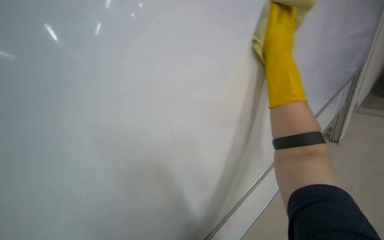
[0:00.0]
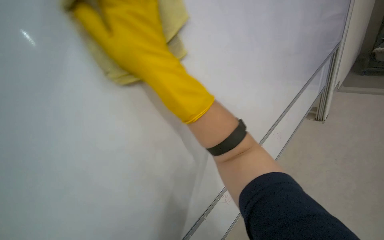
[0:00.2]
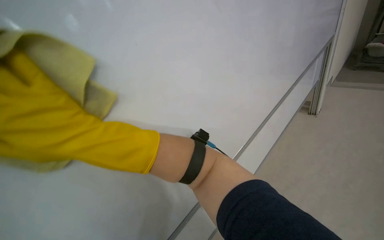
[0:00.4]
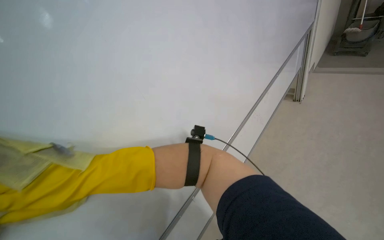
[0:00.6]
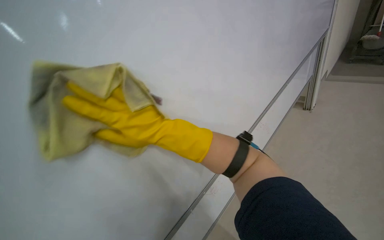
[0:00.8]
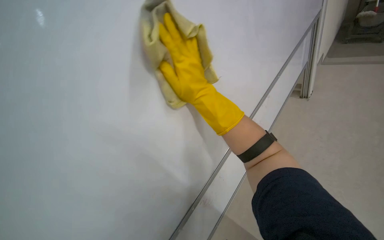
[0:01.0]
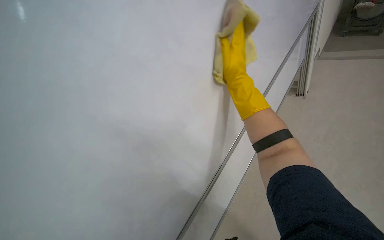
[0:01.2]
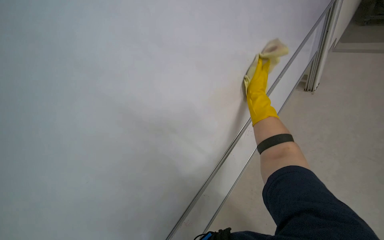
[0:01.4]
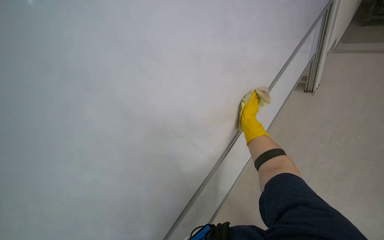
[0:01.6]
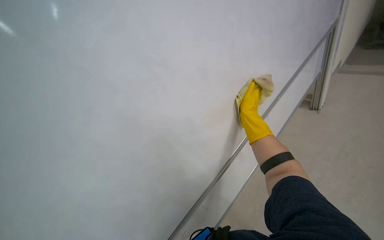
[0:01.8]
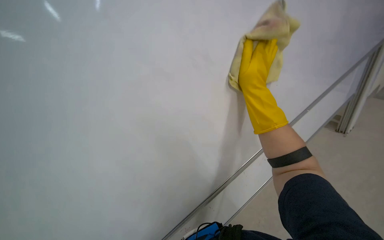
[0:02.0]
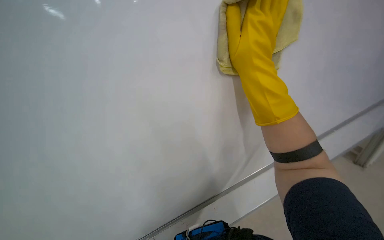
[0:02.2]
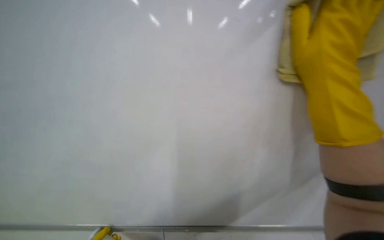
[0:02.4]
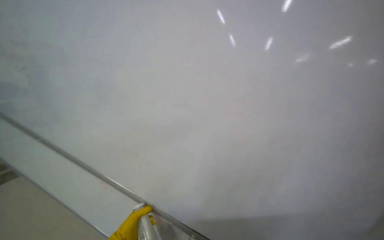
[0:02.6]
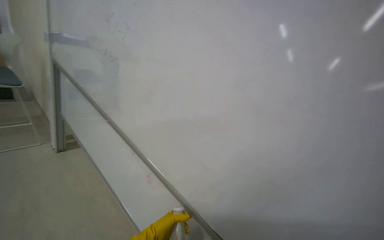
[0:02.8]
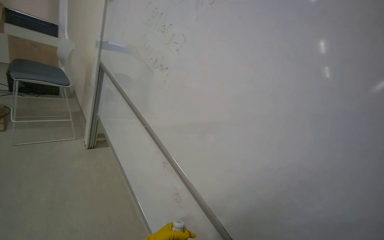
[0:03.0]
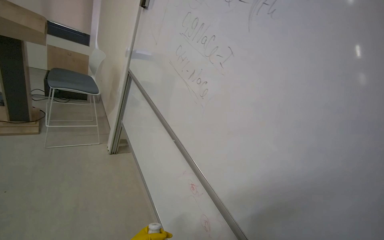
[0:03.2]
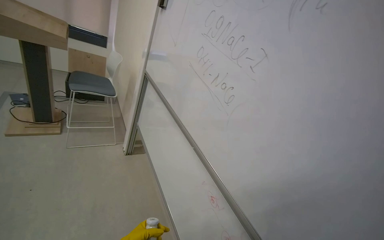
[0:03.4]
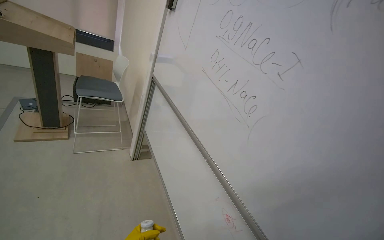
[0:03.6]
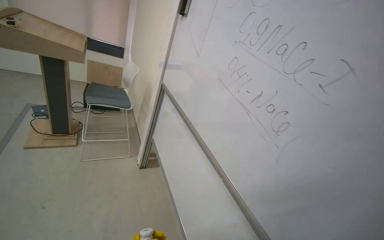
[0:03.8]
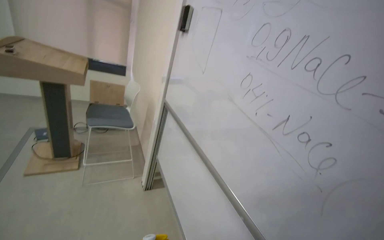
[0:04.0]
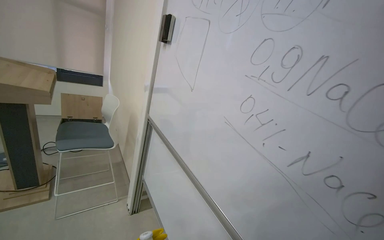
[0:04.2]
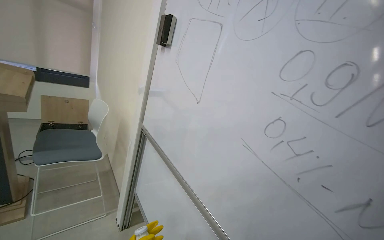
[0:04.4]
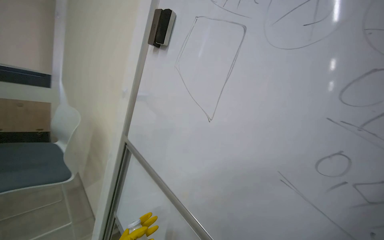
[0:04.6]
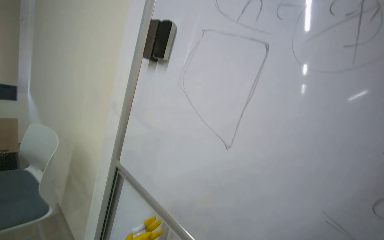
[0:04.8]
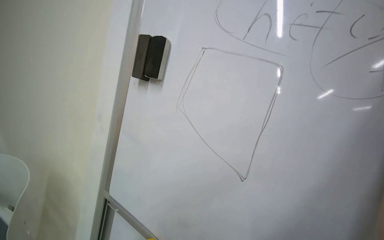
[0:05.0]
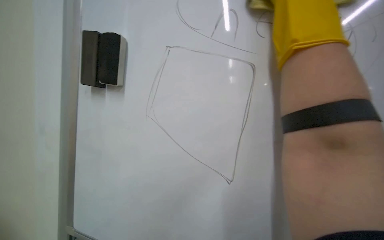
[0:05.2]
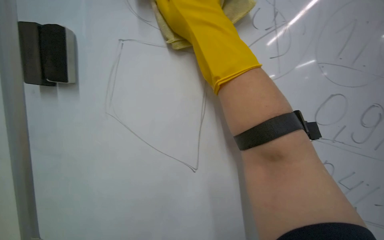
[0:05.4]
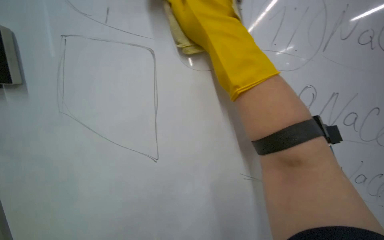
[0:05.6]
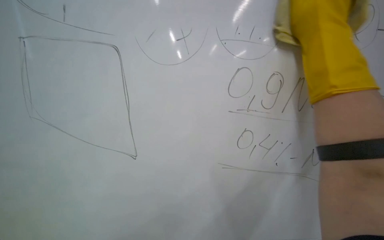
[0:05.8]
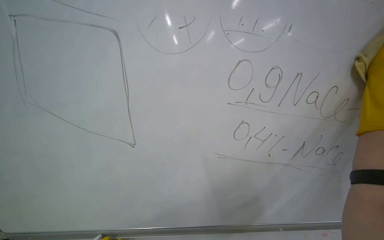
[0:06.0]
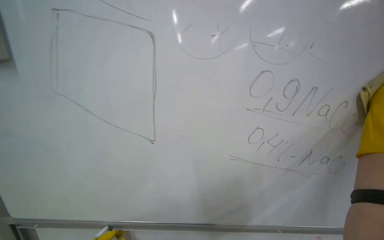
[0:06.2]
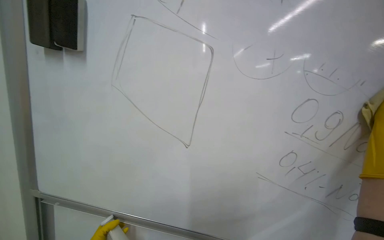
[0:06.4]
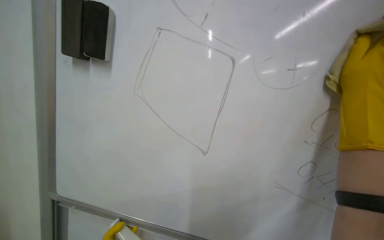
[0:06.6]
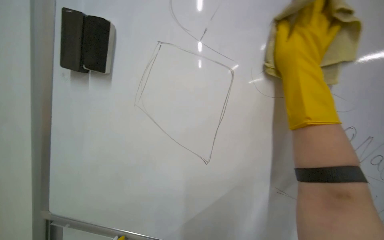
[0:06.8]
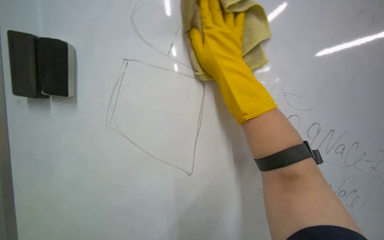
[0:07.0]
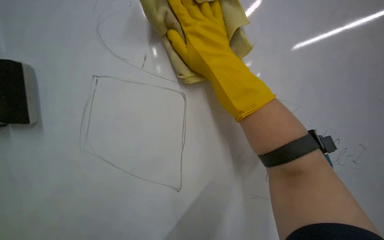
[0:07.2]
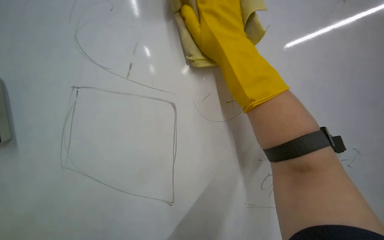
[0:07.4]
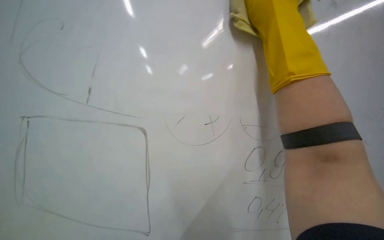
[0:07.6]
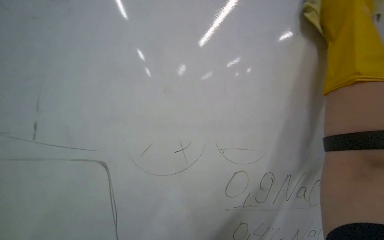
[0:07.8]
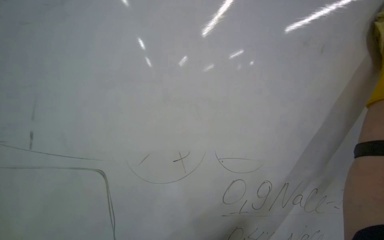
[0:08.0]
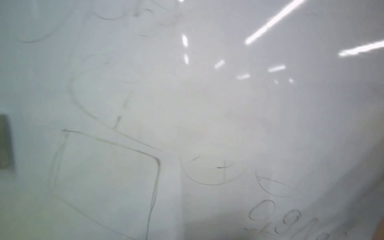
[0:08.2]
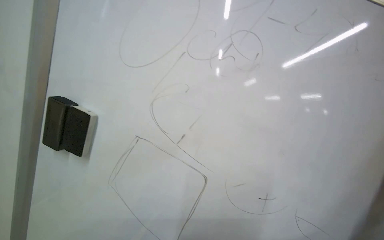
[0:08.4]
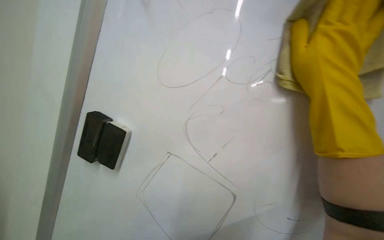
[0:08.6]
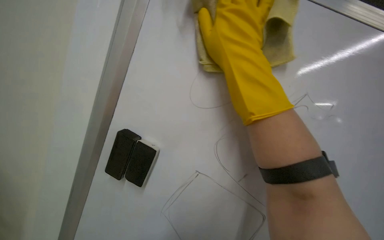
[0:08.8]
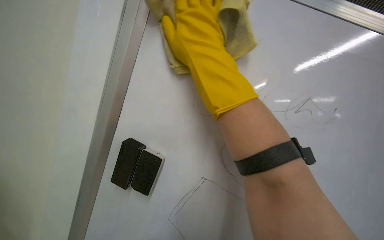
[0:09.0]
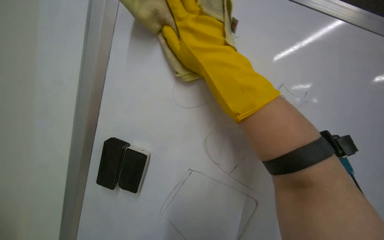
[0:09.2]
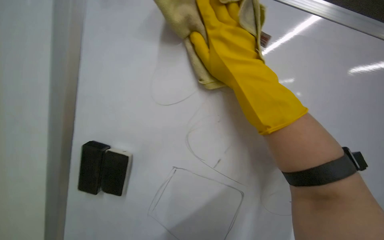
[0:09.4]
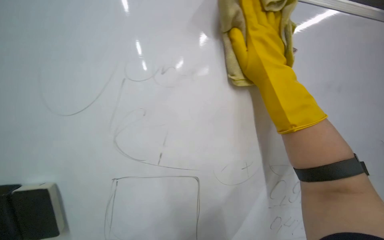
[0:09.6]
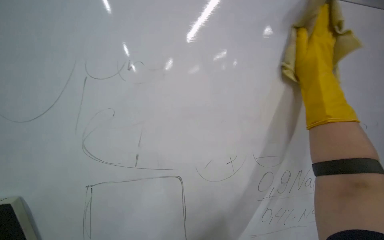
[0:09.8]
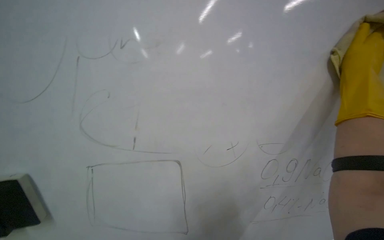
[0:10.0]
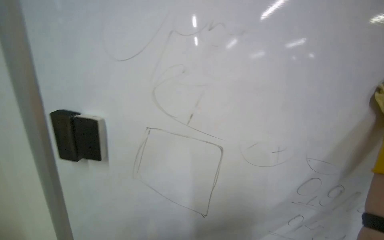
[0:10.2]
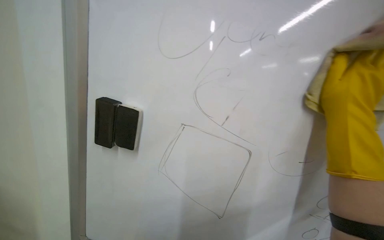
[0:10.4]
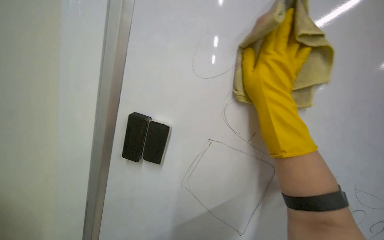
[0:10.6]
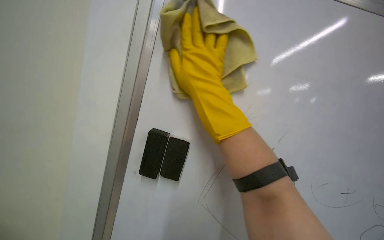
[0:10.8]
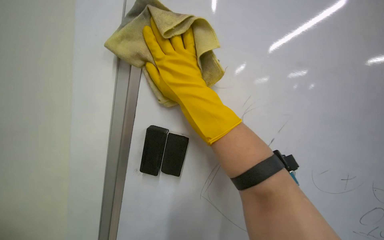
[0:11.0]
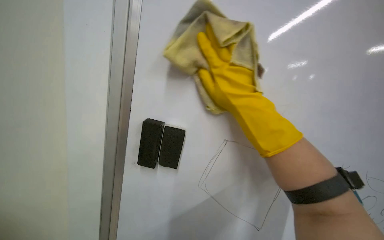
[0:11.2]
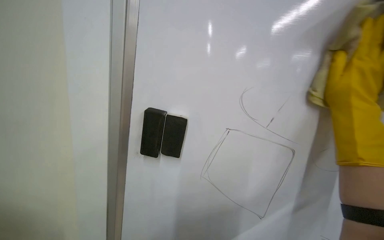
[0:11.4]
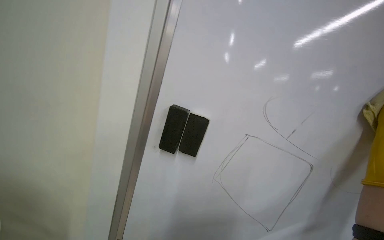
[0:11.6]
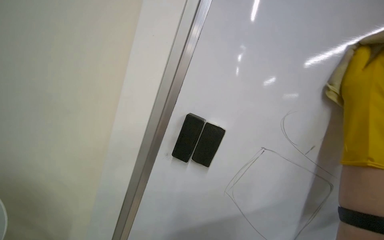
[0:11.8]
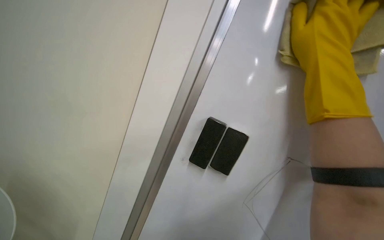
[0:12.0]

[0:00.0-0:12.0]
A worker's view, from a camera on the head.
Job: wiping surfaces.
The whole recording: Cleaning whiteboard. The worker cleans a large white board with a yellow cloth while wearing gloves.
0:01.6 to 0:03.0: The wearer looks roughly 45 degrees further to the left. The camera pitches upward, by roughly 15 degrees.
0:03.0 to 0:04.4: The camera travels about 80 cm.
0:04.4 to 0:06.0: The head turns to the right by about 50 degrees.
0:10.4 to 0:12.0: The camera sweeps to the left, by roughly 30 degrees.

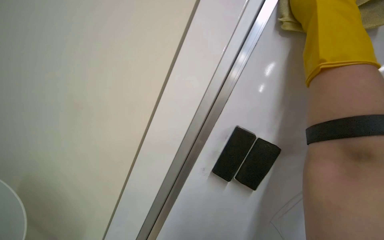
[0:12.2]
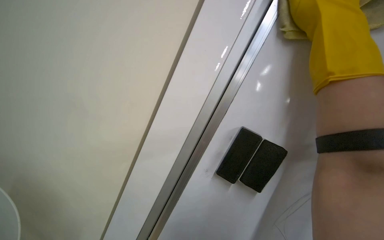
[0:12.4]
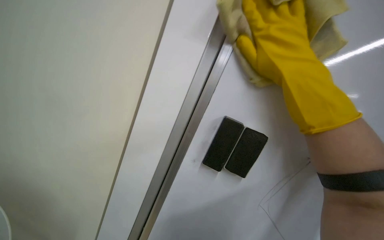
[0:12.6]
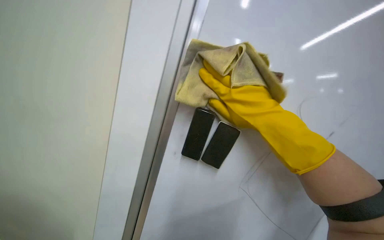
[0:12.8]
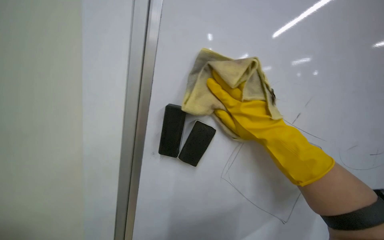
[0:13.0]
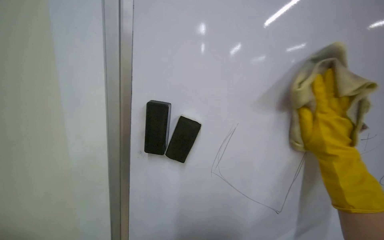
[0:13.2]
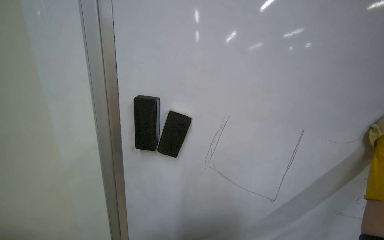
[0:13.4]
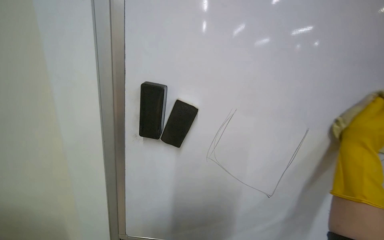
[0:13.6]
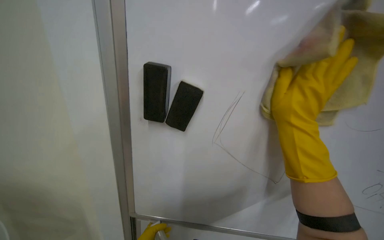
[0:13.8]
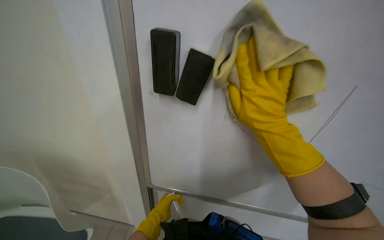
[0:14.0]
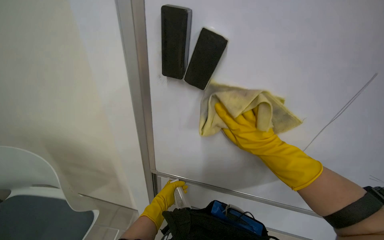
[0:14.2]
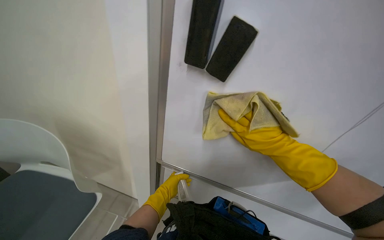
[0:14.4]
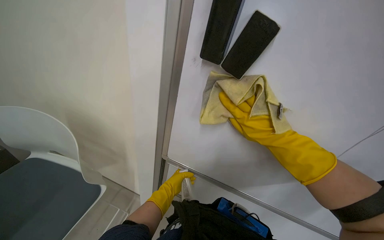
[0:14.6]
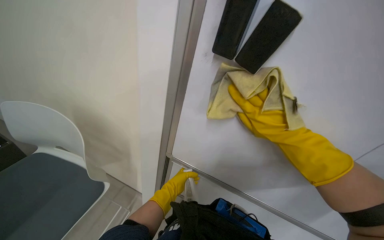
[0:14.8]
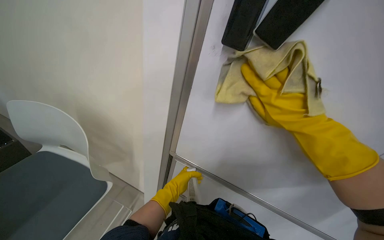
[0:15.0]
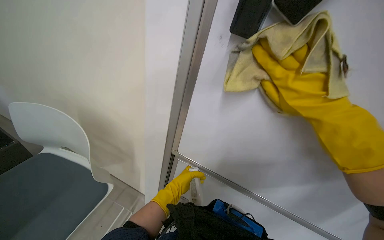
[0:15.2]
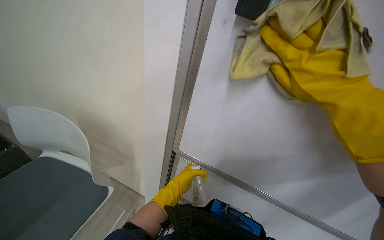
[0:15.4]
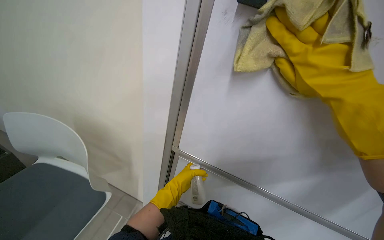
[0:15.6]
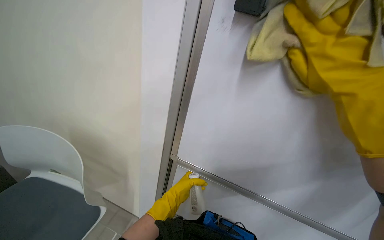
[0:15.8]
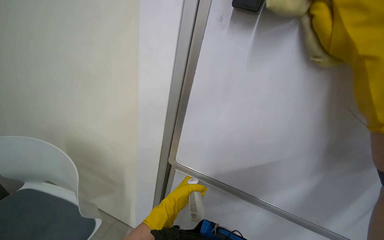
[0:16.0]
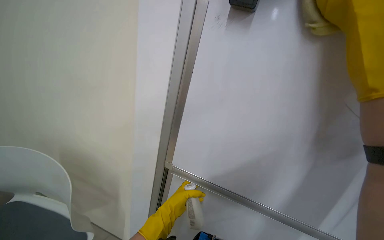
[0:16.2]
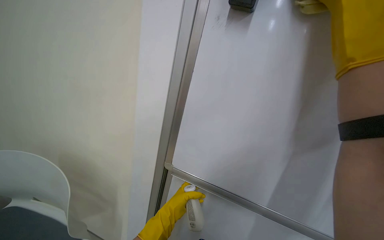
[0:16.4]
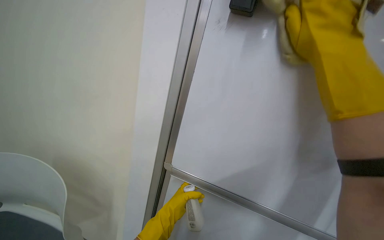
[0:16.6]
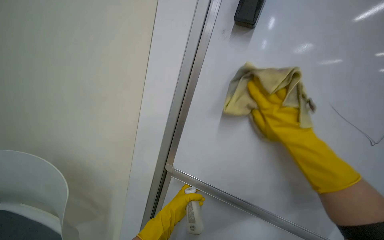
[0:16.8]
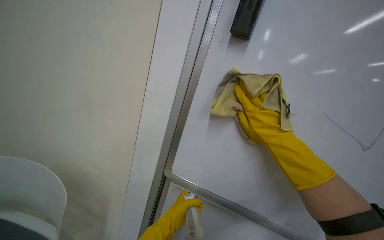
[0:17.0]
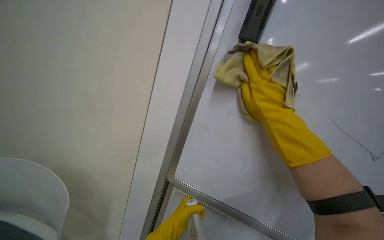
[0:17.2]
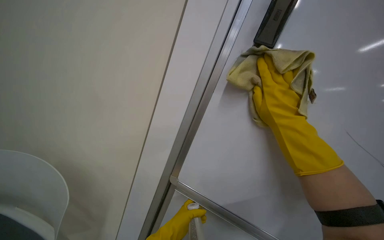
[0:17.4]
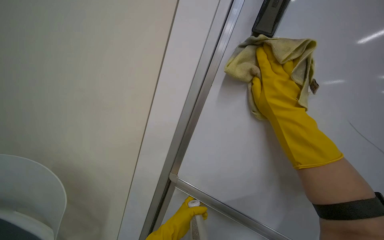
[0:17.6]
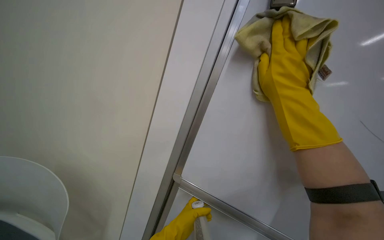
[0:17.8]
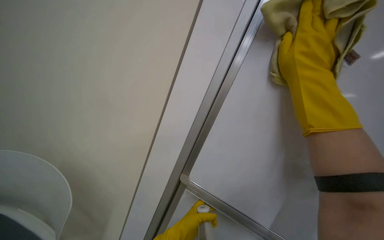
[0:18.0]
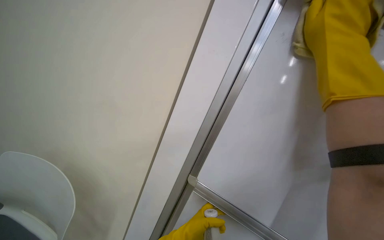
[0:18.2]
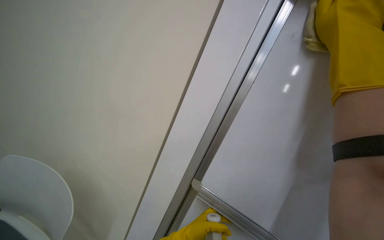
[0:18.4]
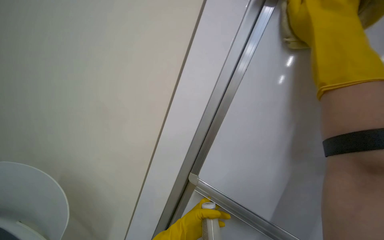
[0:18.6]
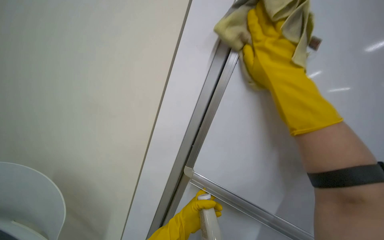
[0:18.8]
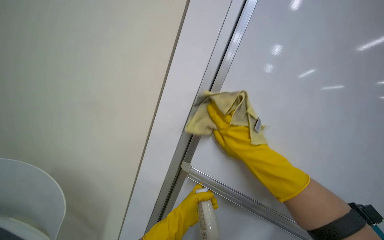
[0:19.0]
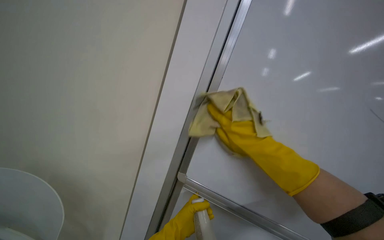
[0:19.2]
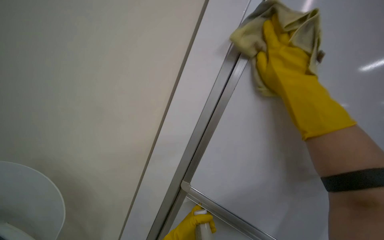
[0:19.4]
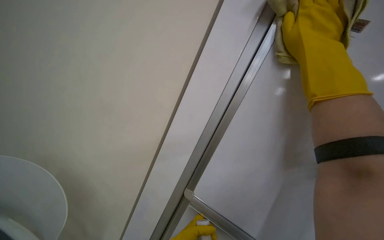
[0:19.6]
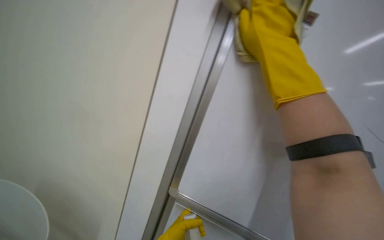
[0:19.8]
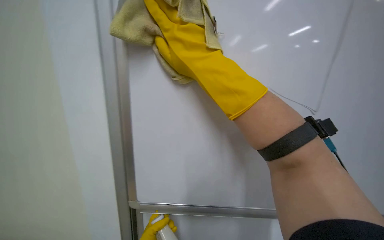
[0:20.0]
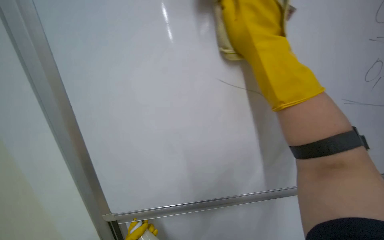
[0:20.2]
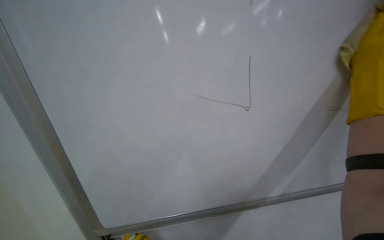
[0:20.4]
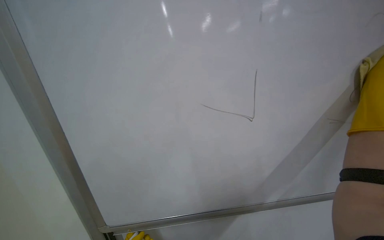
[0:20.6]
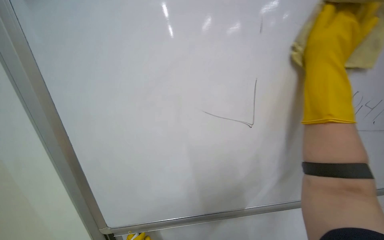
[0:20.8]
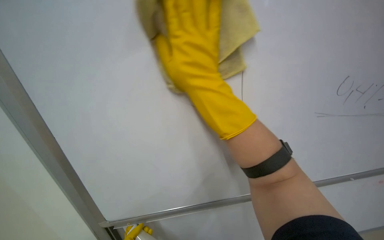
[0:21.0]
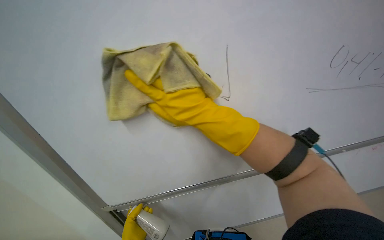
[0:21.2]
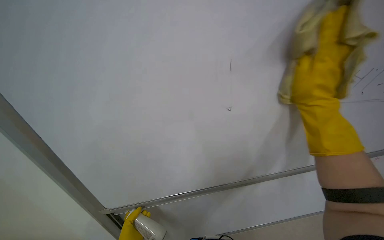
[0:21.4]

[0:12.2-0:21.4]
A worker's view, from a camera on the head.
Job: wiping surfaces.
The whole recording: Cleaning whiteboard. The worker cleans a large white board with a yellow cloth while wearing gloves.
0:13.8 to 0:15.2: The head rotates about 25 degrees to the left.
0:16.8 to 0:18.4: The right hand is displaced up the picture by roughly 15 cm.
0:18.4 to 0:19.8: The right hand travels to the left by some 10 cm, and travels down the picture and back again, some 20 cm each way.
0:19.8 to 0:21.4: The wearer looks about 25 degrees further to the right.
